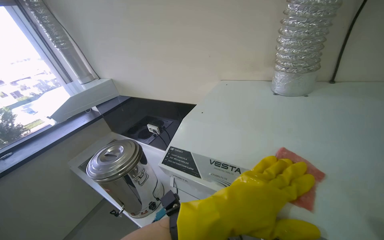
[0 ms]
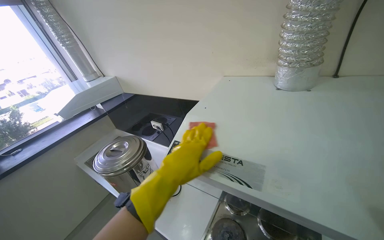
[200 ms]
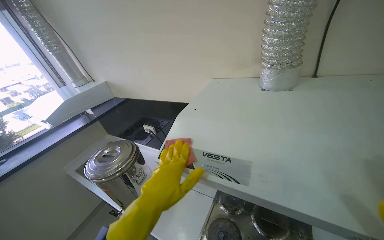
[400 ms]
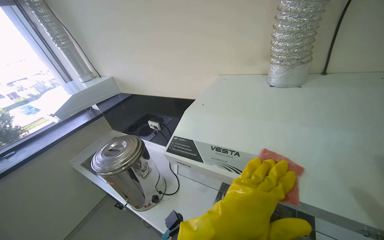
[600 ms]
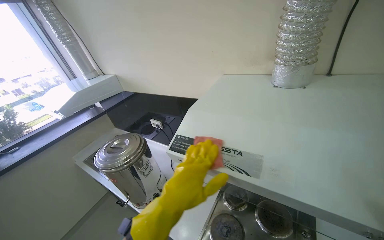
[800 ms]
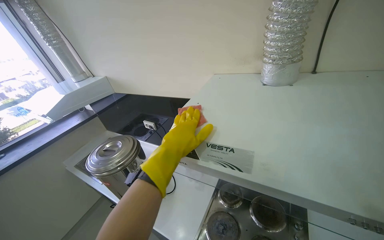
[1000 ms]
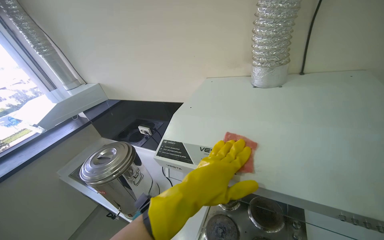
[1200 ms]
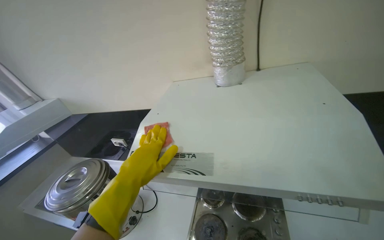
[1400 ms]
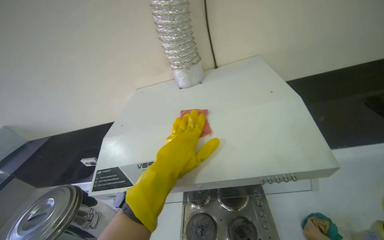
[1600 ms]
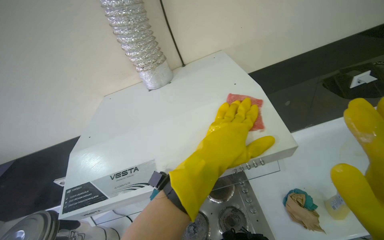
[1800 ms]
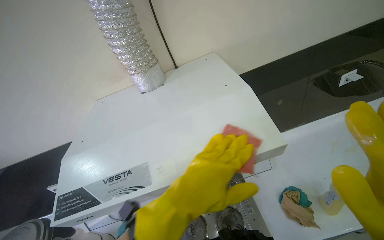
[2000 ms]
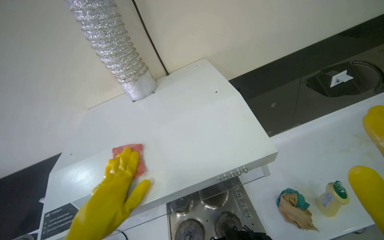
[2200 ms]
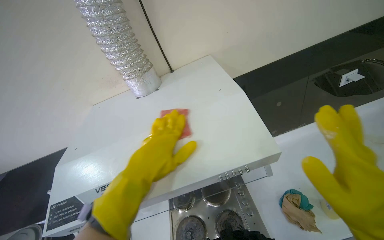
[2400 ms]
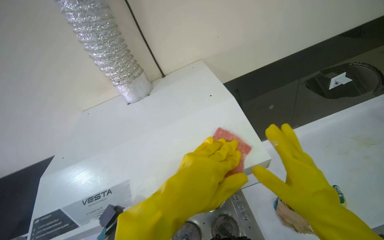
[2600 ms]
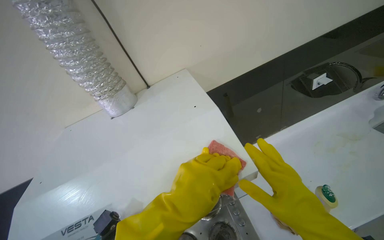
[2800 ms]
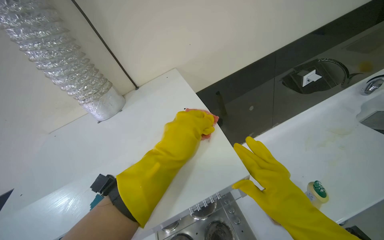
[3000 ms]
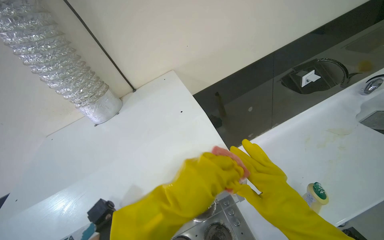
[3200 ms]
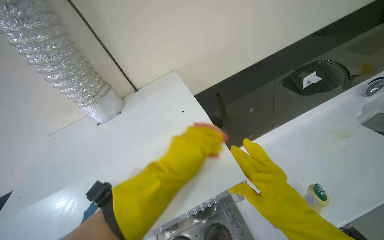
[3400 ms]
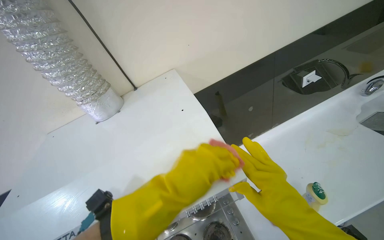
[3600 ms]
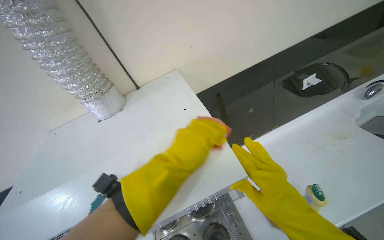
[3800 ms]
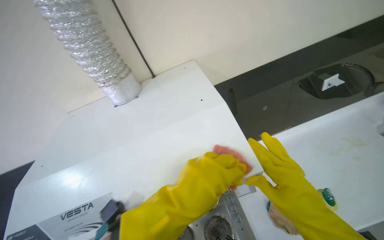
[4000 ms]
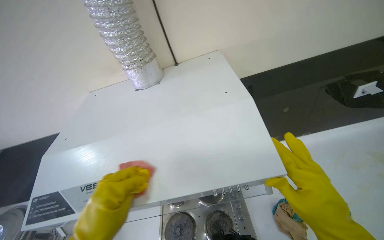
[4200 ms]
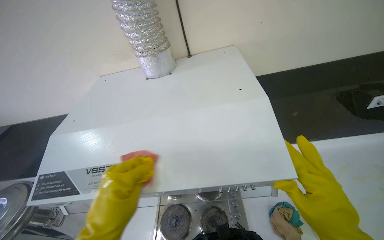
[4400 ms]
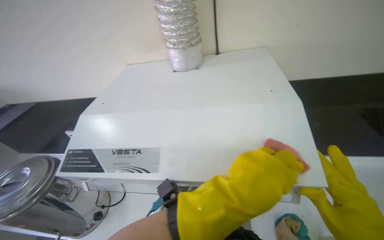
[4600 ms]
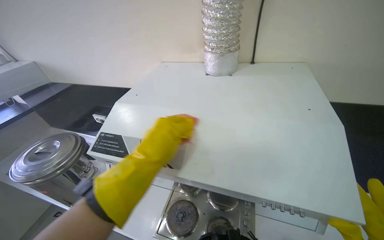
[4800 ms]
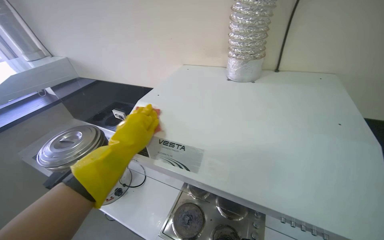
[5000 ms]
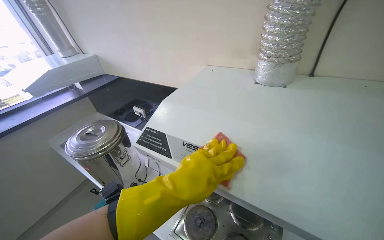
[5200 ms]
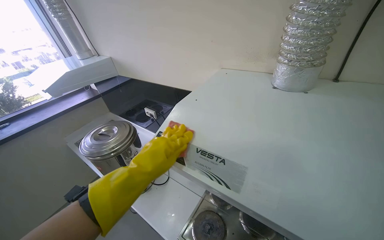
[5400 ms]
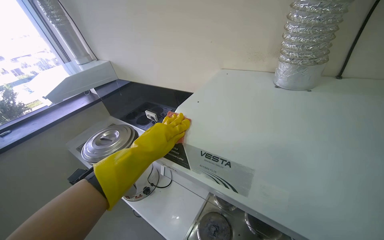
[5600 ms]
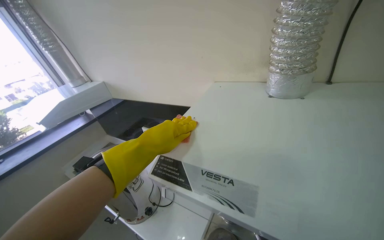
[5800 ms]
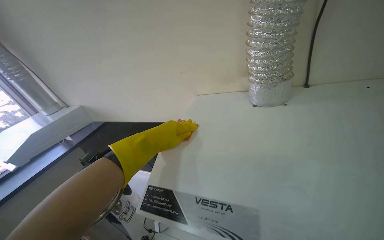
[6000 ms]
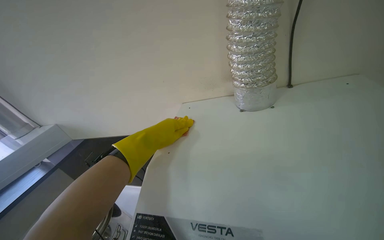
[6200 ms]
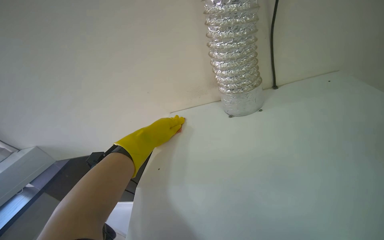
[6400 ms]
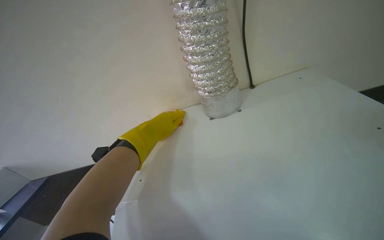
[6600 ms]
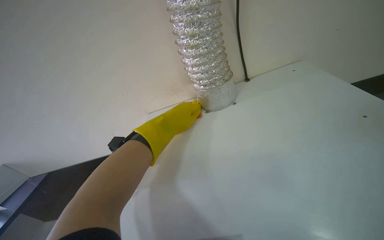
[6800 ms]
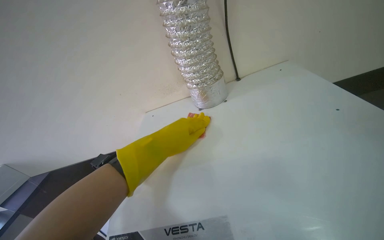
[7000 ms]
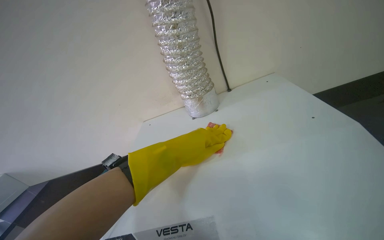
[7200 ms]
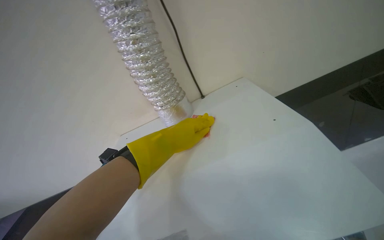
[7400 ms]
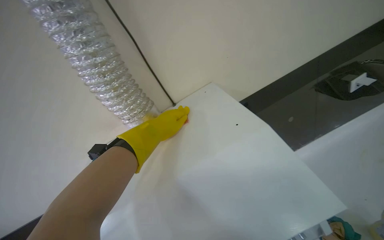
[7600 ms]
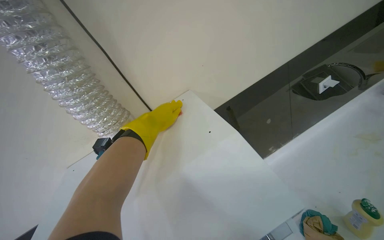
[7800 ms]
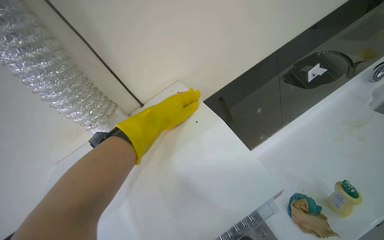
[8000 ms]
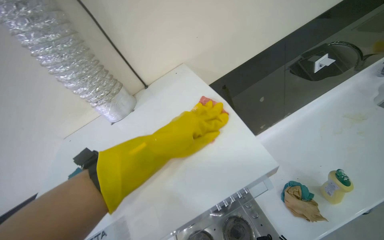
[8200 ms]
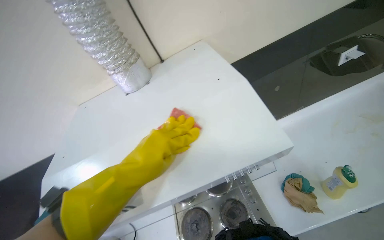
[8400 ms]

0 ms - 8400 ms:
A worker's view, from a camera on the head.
Job: cleaning kitchen.
The whole recording: Scrubbing top of range hood. The worker scrubs the top surface of the range hood with a red sponge.
0 ms - 1400 ms: The head rotates some 15 degrees to the right. The left hand goes left and right, approximately 15 cm each way, reversing 2 times.
1400 ms - 2800 ms: The wearer's head swings roughly 30 degrees to the right.
2800 ms - 4200 ms: The left hand travels to the left by approximately 15 cm.
4200 ms - 5600 ms: The wearer's head swings approximately 40 degrees to the left.
5600 ms - 7000 ms: The head rotates about 40 degrees to the right.
7000 ms - 8400 ms: The left hand goes farther from the camera and returns, about 15 cm each way.

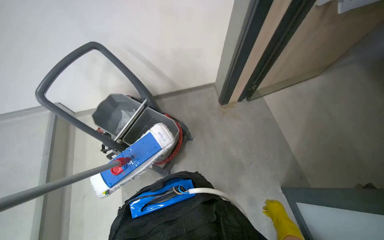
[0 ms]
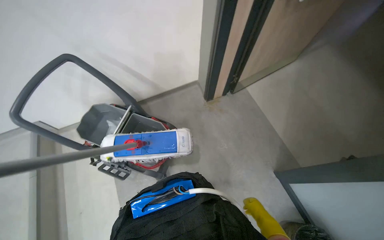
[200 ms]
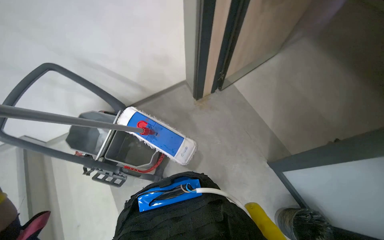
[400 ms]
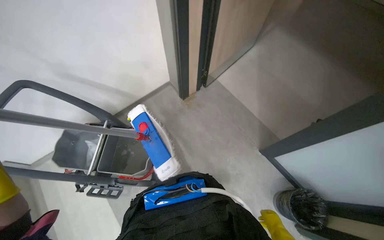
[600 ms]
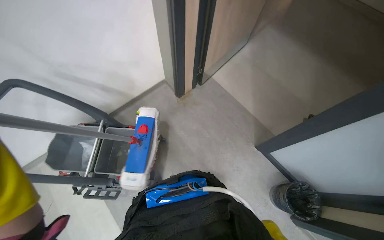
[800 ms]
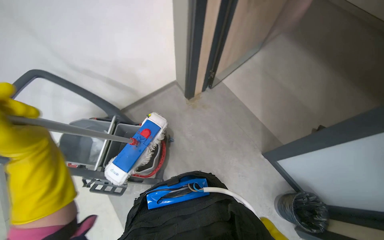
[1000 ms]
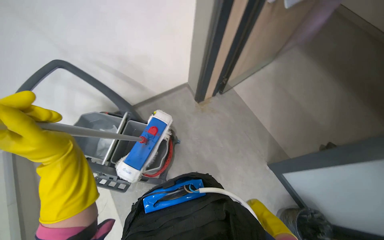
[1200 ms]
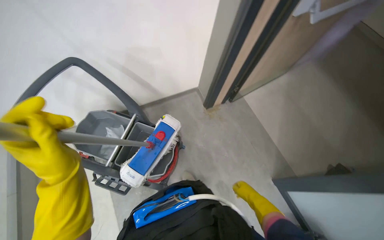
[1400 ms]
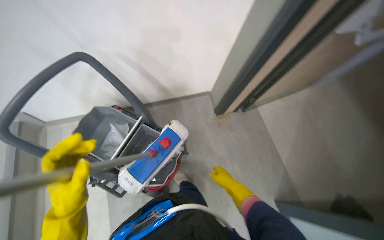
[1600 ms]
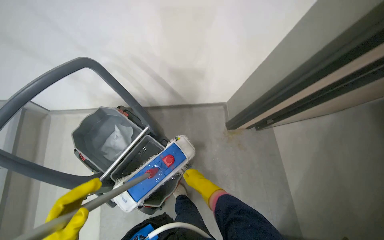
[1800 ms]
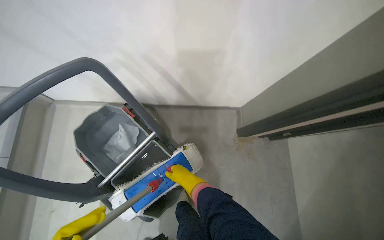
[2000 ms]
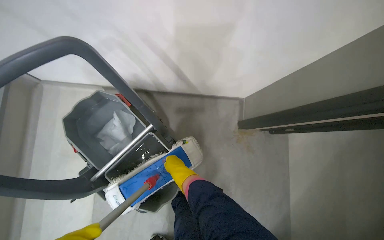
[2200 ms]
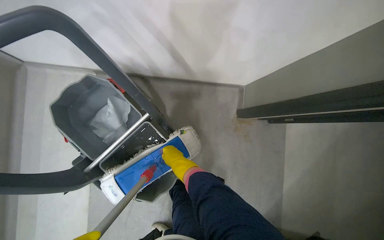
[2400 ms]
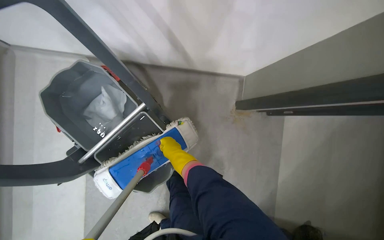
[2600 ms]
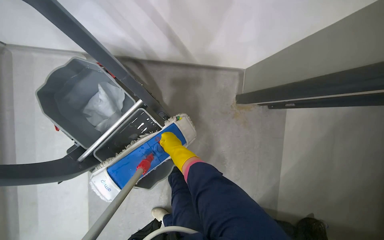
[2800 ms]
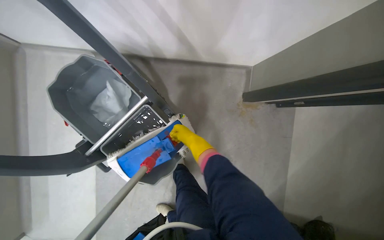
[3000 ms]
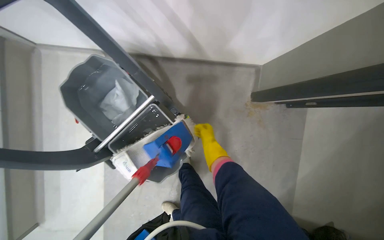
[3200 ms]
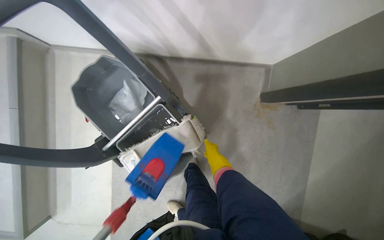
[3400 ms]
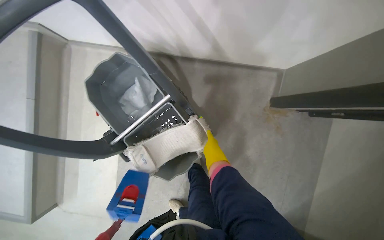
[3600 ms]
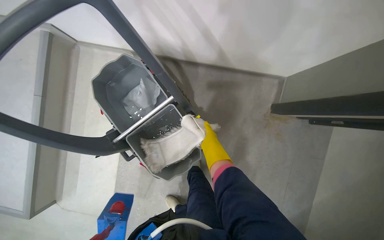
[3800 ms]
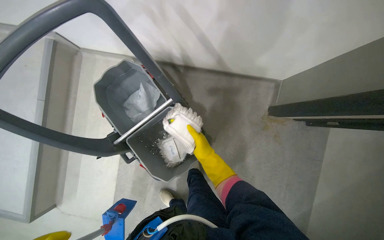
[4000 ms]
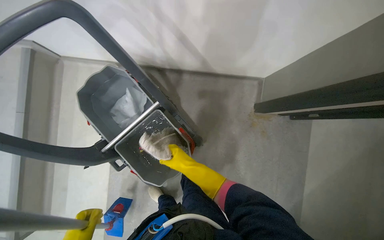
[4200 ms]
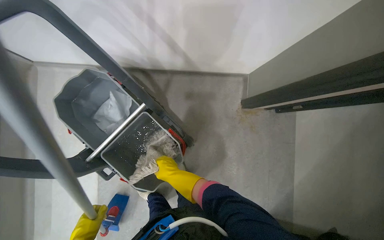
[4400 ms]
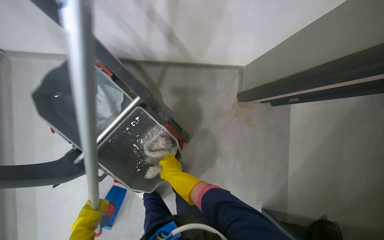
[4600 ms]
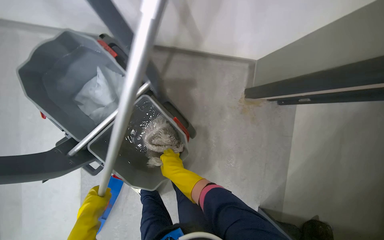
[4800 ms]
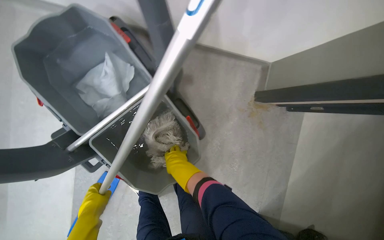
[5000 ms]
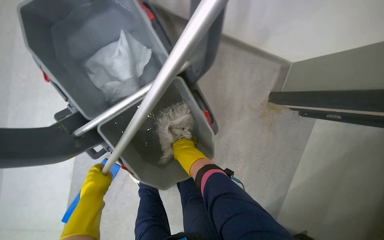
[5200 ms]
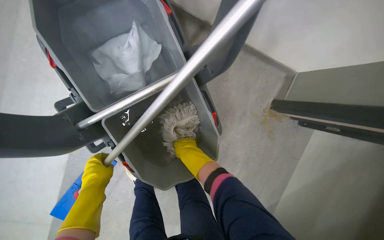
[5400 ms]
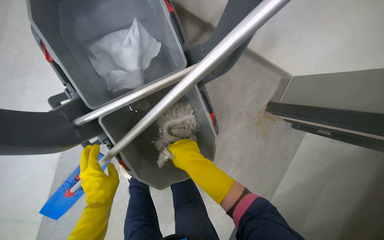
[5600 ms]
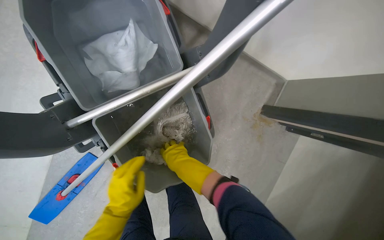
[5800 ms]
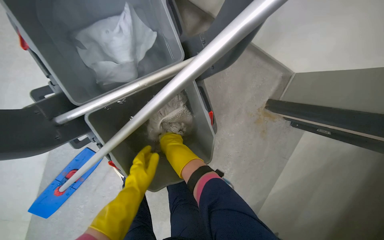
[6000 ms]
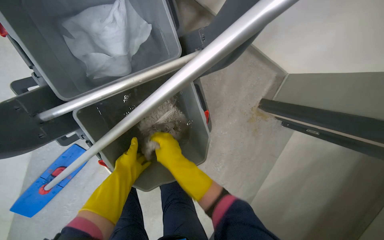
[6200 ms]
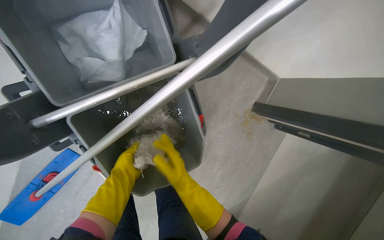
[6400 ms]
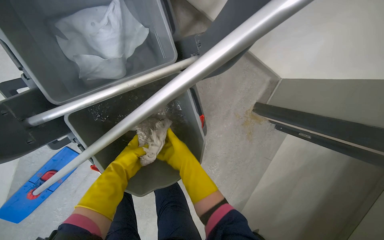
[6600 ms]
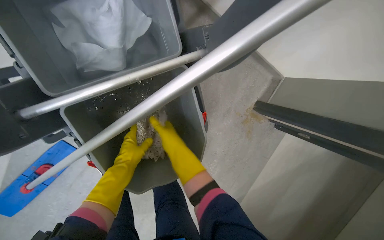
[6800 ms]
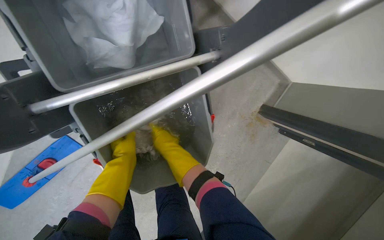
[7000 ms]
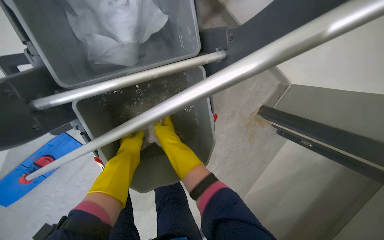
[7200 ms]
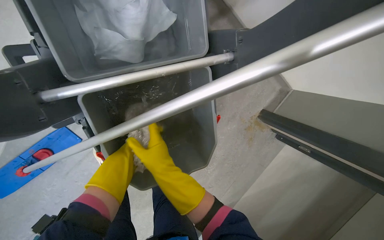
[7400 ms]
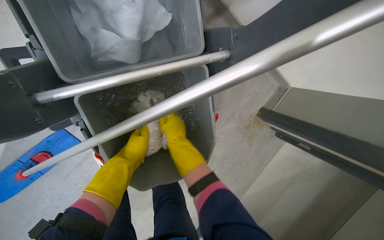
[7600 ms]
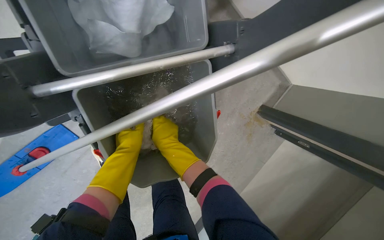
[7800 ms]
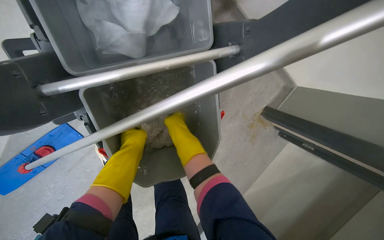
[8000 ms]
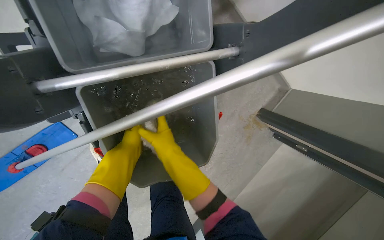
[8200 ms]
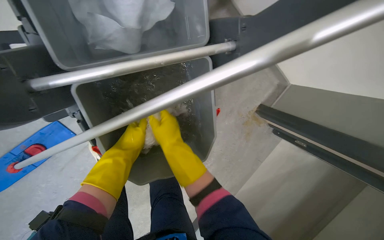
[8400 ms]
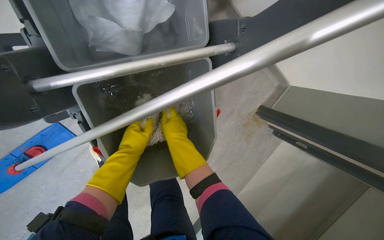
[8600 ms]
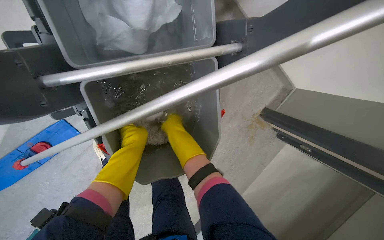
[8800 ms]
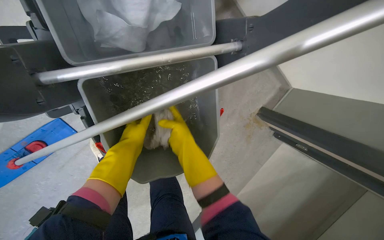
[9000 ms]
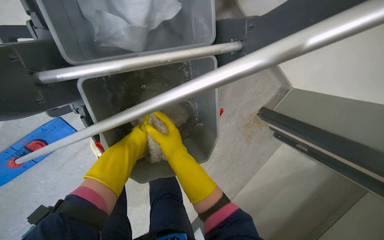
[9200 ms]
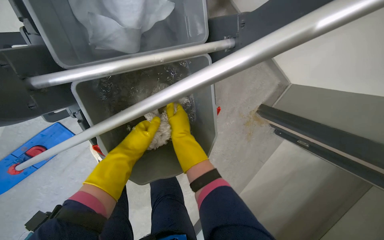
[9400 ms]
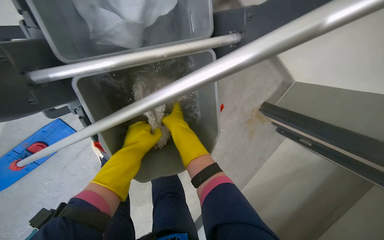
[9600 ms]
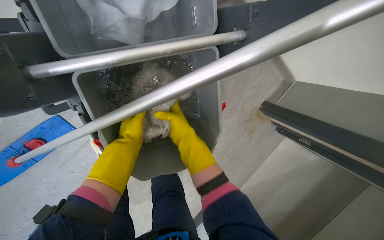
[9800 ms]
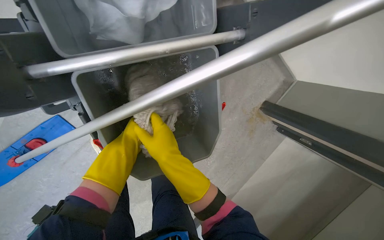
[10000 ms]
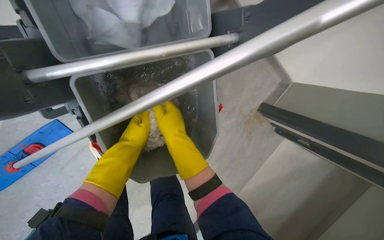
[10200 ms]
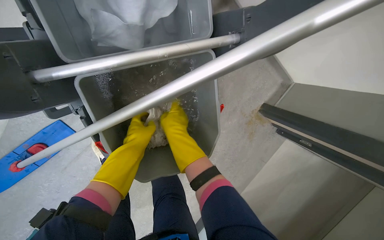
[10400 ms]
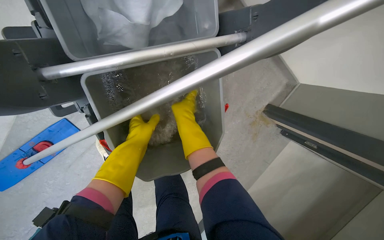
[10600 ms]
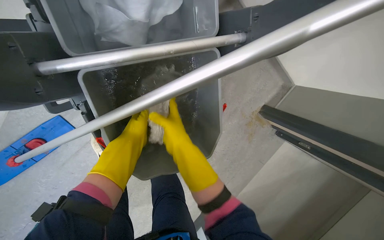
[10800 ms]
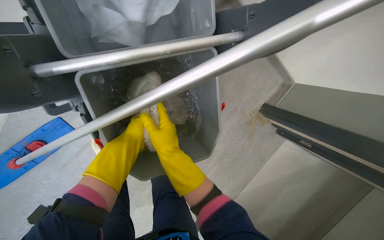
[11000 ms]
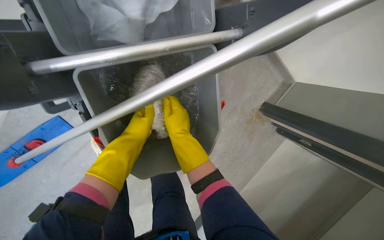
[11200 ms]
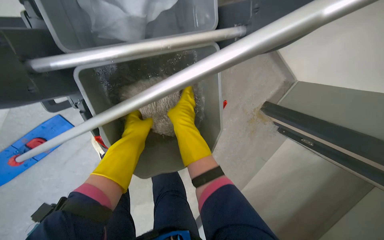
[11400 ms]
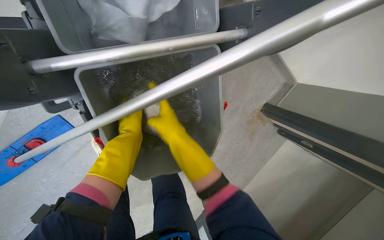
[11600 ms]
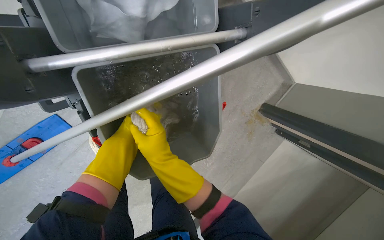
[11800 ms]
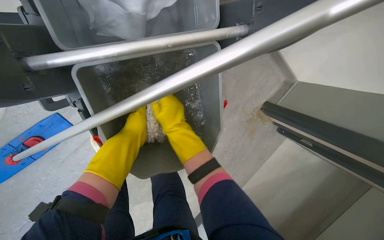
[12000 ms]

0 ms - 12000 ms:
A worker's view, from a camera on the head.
Job: preparing cleaning supplies.
The whole recording: Washing and wringing mop head. The worker washes and wrings the mop head in the cleaning cart bucket.
1600 ms - 3000 ms: The head travels some 40 cm. The view tips downward by some 20 degrees.
3000 ms - 4400 ms: The right hand heads down the picture, covering roughly 15 cm, and moves roughly 5 cm to the right and comes back.
6000 ms - 7600 ms: The right hand moves roughly 10 cm down the picture and comes back; the left hand swings nearer and farther, approximately 10 cm each way, with 2 reversals.
7600 ms - 9000 ms: The right hand moves nearer and farther over approximately 10 cm, changing direction 2 times.
9000 ms - 10400 ms: The hands are busy where they are.
10400 ms - 12000 ms: The left hand moves farther from the camera, roughly 15 cm.
